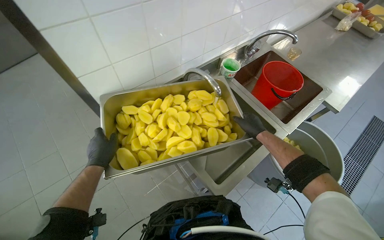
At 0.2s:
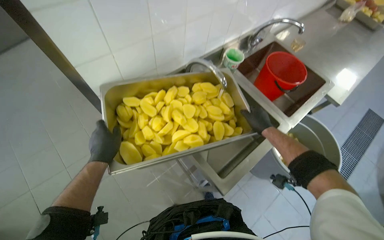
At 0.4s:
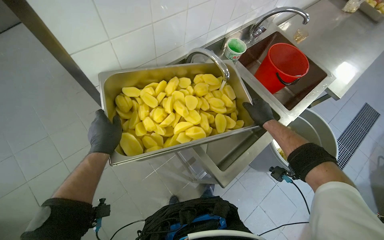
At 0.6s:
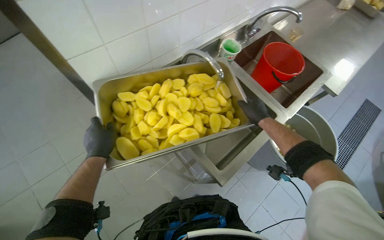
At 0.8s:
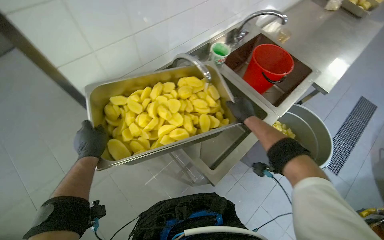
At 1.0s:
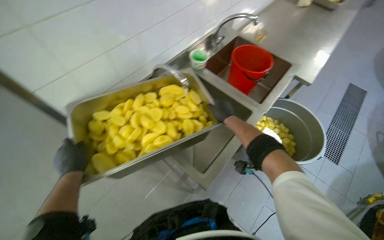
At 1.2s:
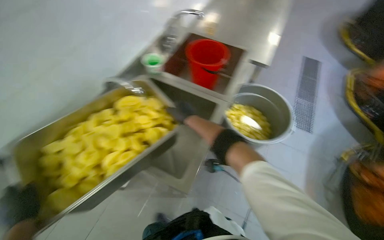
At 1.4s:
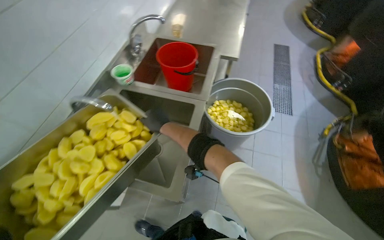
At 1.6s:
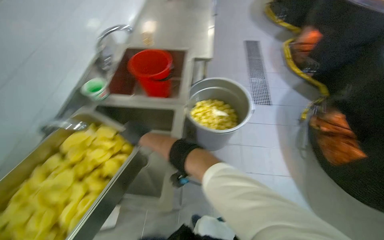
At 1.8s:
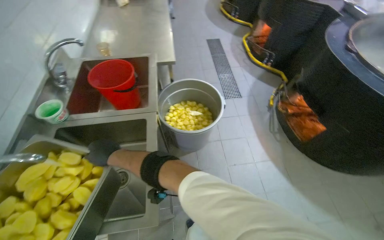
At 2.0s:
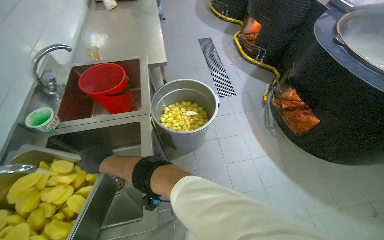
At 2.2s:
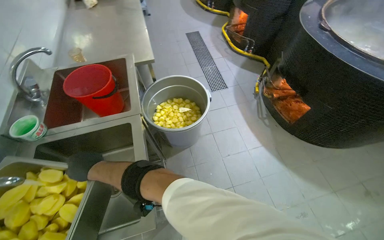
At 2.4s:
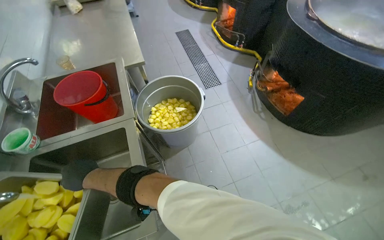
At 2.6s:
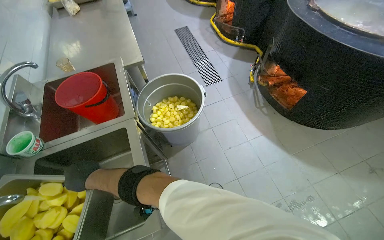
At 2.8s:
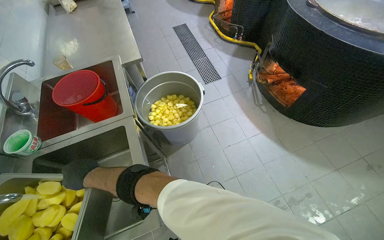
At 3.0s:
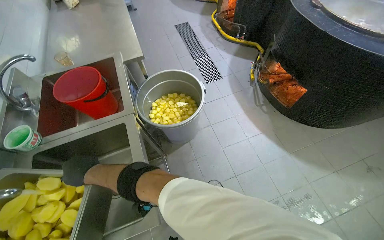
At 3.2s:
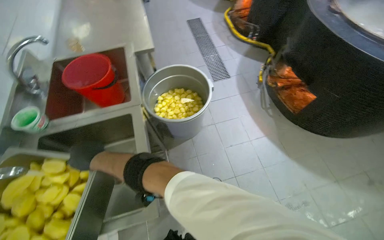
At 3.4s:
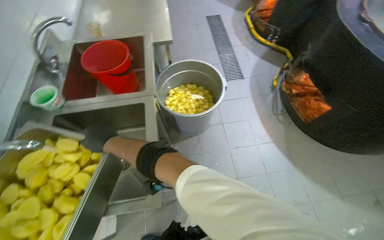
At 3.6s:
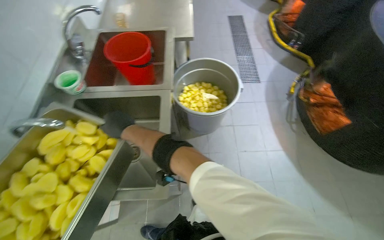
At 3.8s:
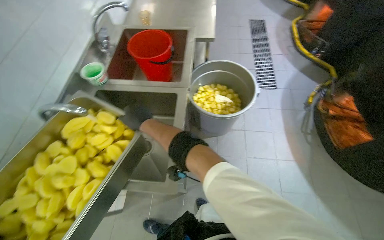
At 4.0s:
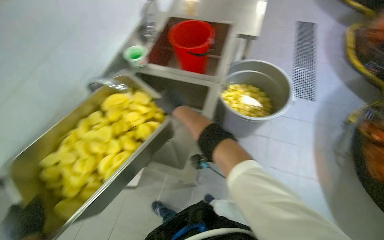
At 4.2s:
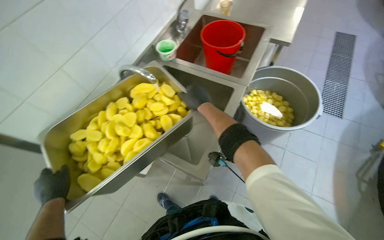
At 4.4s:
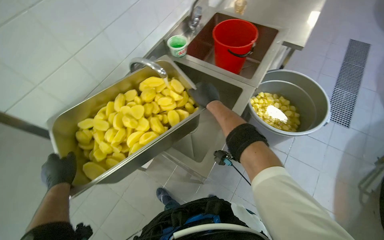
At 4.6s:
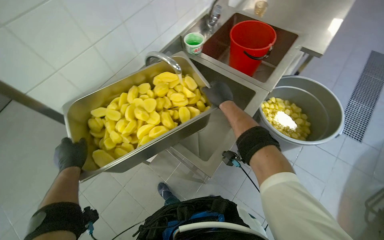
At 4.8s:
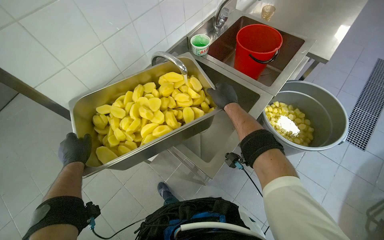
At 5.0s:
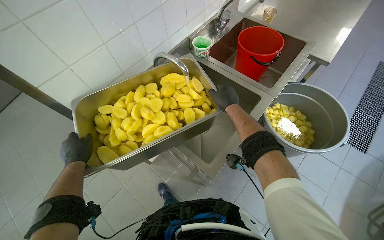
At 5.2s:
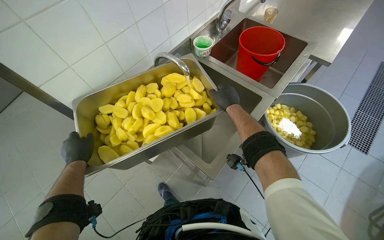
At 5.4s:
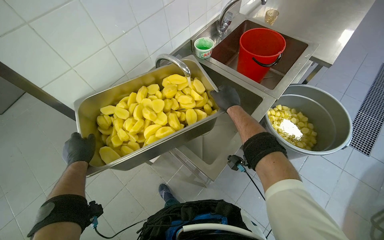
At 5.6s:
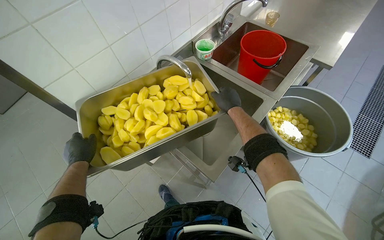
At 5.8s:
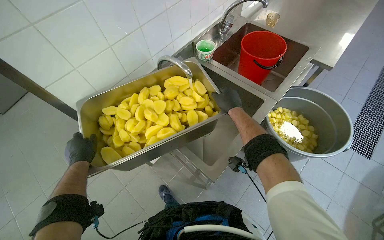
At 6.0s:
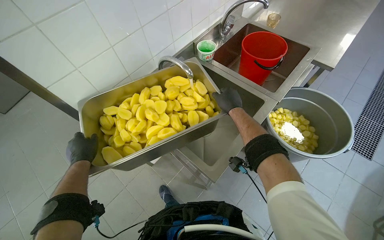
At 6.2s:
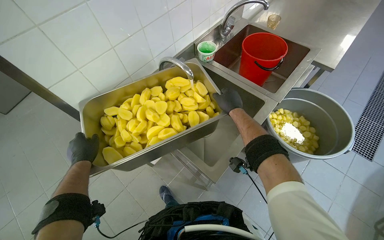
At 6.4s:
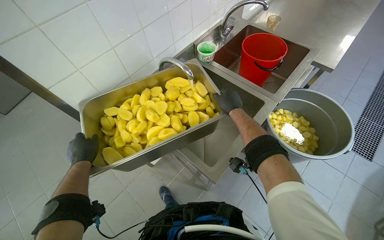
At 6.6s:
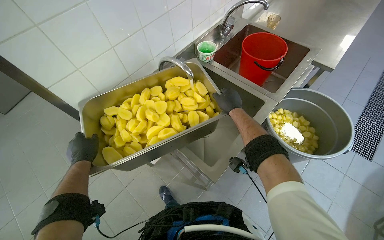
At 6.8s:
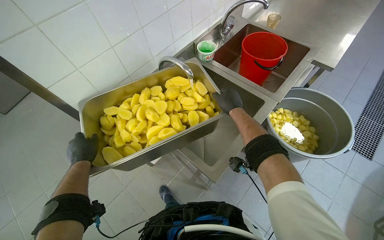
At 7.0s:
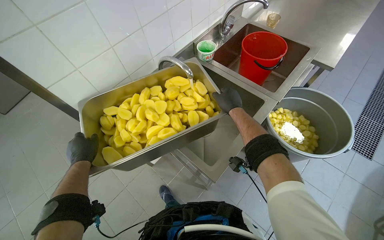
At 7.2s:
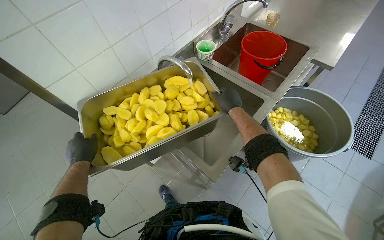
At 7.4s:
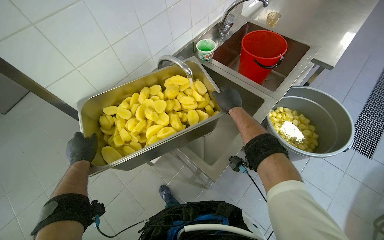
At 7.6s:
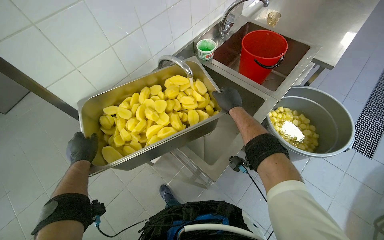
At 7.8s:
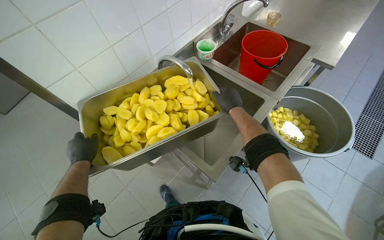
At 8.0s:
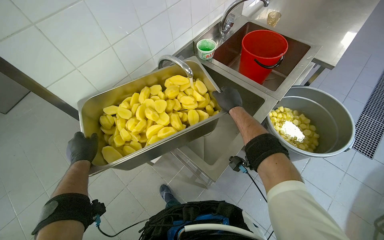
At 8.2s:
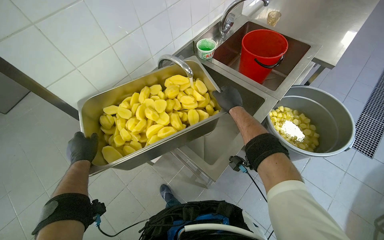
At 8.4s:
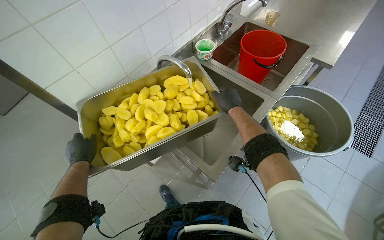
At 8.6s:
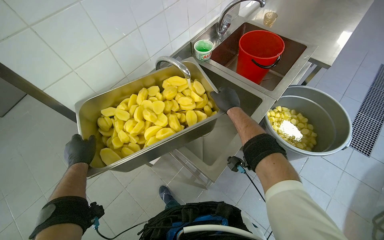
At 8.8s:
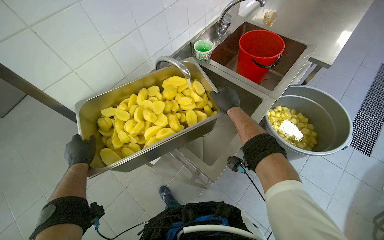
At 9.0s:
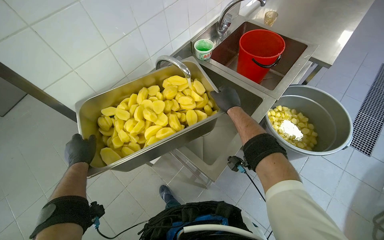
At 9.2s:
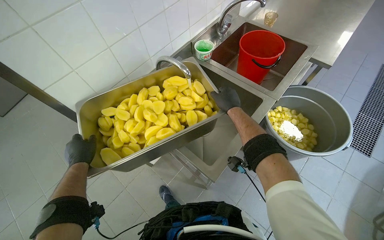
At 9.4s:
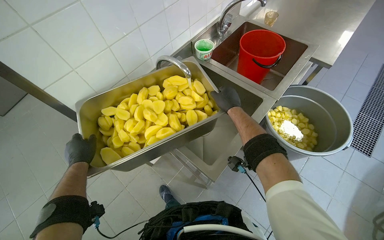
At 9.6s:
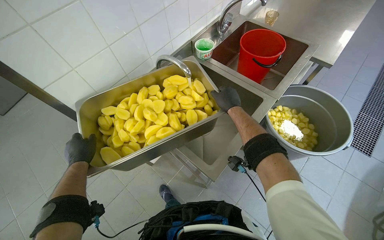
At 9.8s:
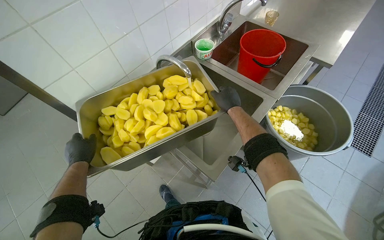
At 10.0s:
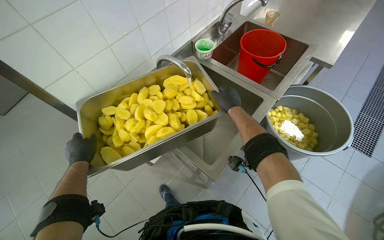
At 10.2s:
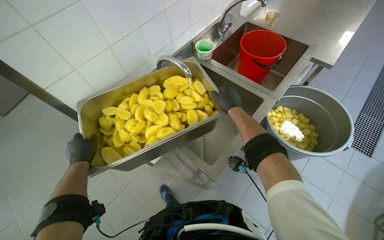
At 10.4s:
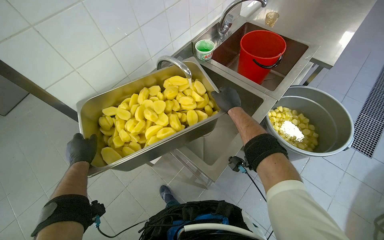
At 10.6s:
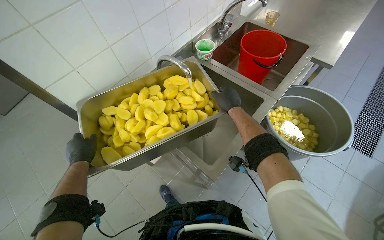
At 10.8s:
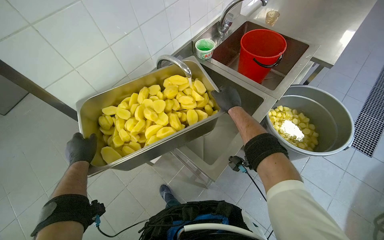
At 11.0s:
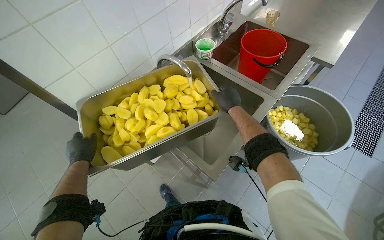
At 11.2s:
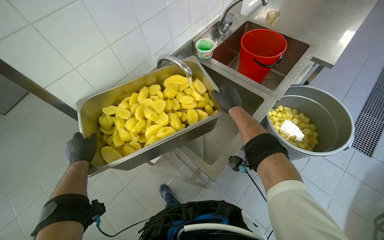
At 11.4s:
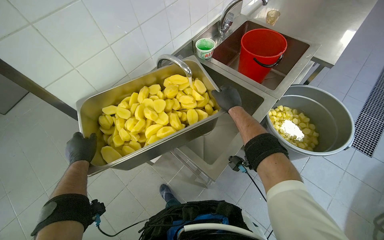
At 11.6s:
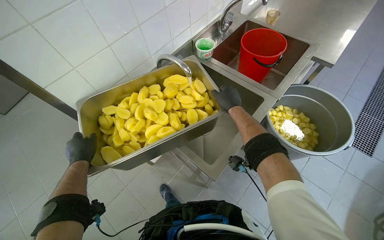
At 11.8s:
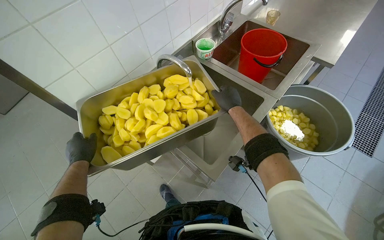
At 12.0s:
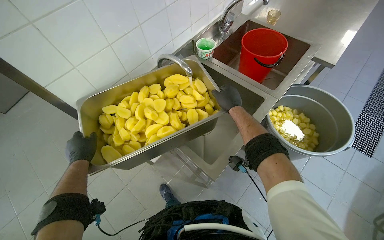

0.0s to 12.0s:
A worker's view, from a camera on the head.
Job: preparing food.
The whole recording: Rinsing cut potatoes in sink. The worker rinses cut potatoes in a metal tray under running water in the sink.
0.0s to 1.6s: The wearer's head swings approximately 45 degrees to the right.
1.6s to 3.0s: The wearer's head swings roughly 25 degrees to the right.
3.0s to 4.4s: The wearer's head swings some 55 degrees to the left.
6.0s to 7.6s: The hands make small movements and keep their place.
7.6s to 12.0s: Neither hand changes place.

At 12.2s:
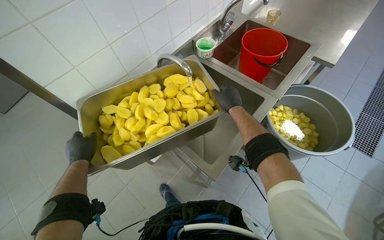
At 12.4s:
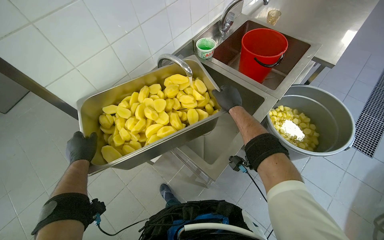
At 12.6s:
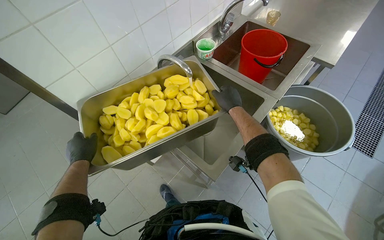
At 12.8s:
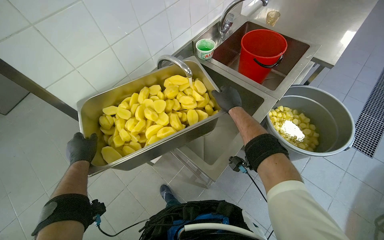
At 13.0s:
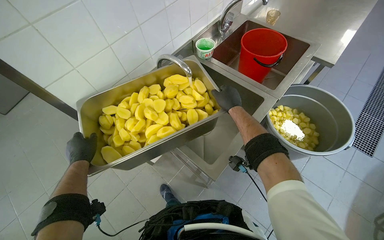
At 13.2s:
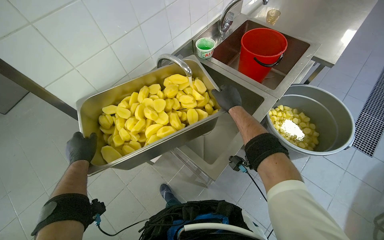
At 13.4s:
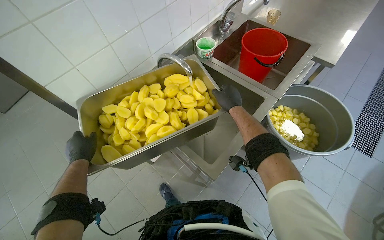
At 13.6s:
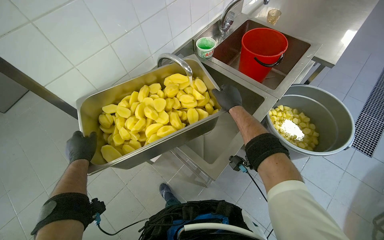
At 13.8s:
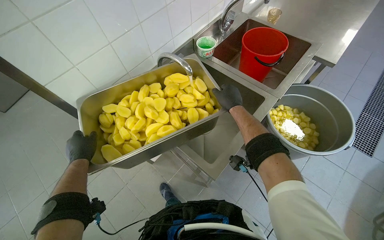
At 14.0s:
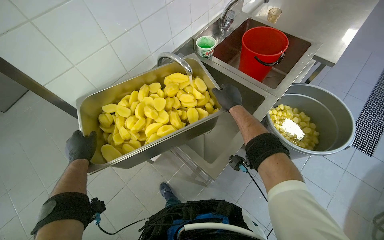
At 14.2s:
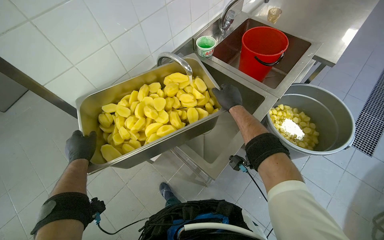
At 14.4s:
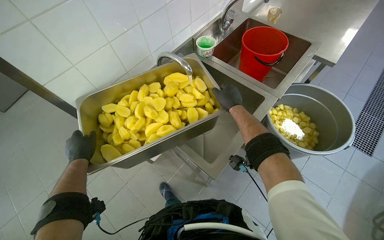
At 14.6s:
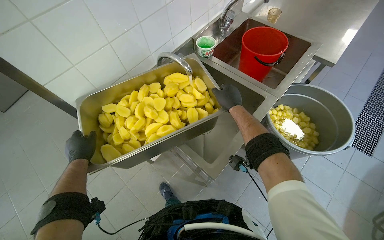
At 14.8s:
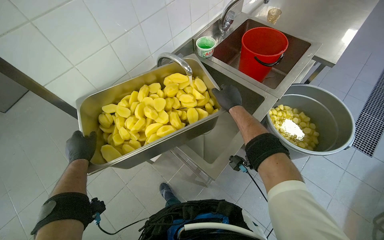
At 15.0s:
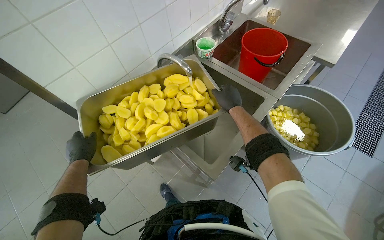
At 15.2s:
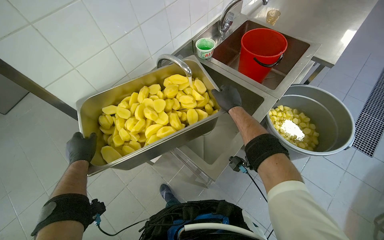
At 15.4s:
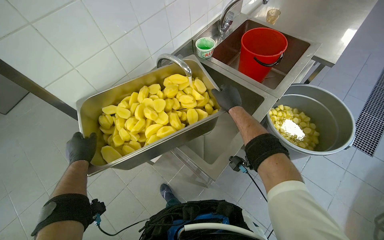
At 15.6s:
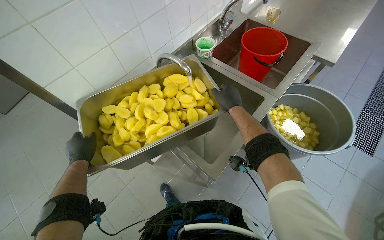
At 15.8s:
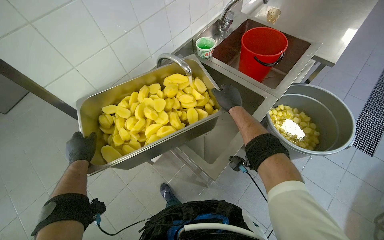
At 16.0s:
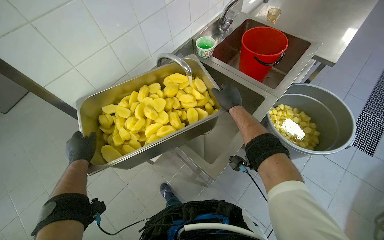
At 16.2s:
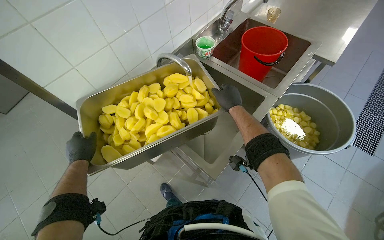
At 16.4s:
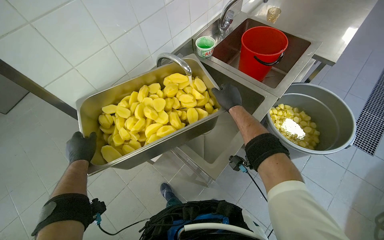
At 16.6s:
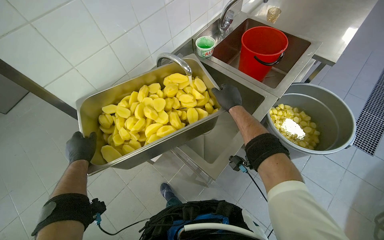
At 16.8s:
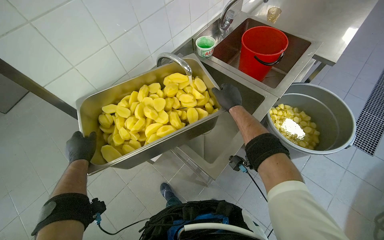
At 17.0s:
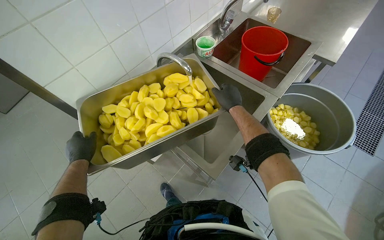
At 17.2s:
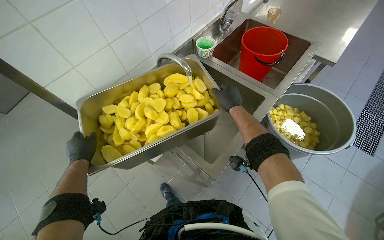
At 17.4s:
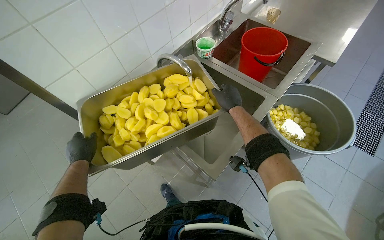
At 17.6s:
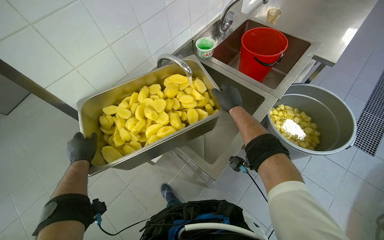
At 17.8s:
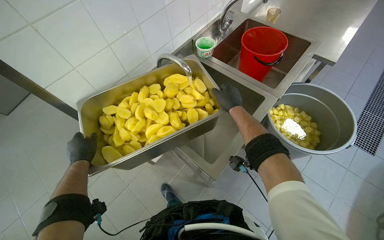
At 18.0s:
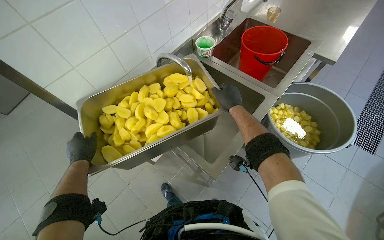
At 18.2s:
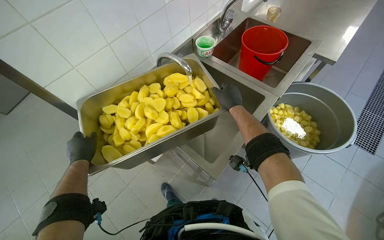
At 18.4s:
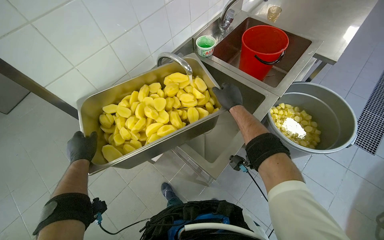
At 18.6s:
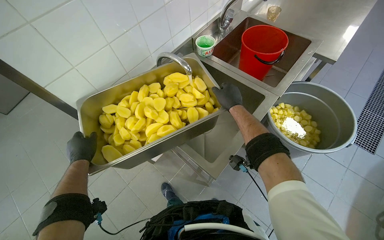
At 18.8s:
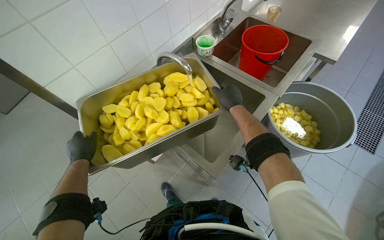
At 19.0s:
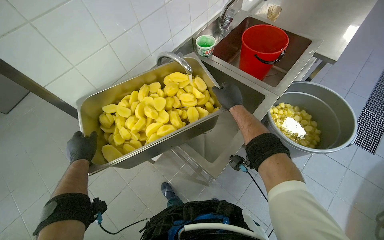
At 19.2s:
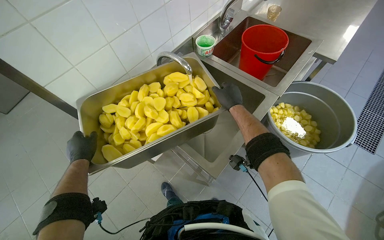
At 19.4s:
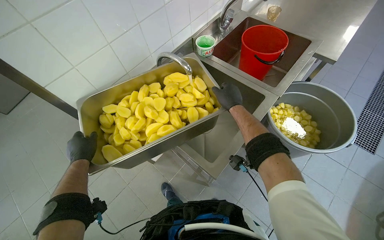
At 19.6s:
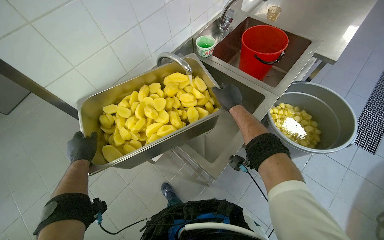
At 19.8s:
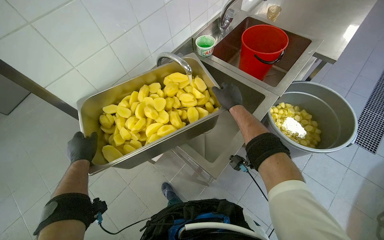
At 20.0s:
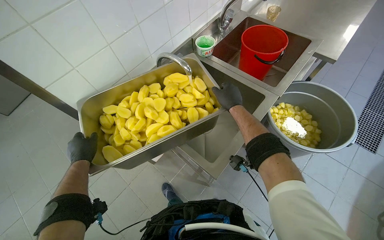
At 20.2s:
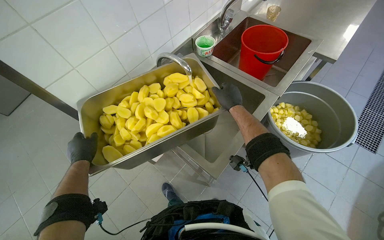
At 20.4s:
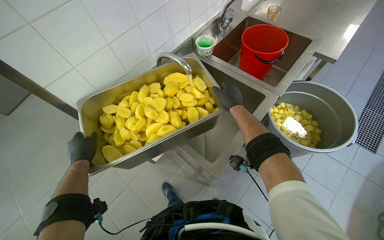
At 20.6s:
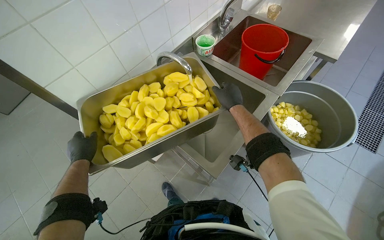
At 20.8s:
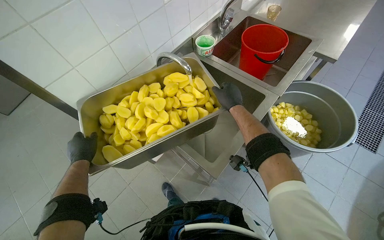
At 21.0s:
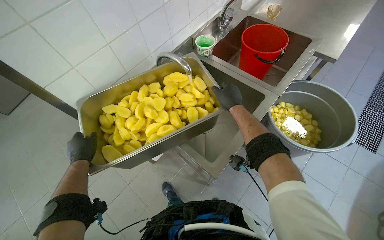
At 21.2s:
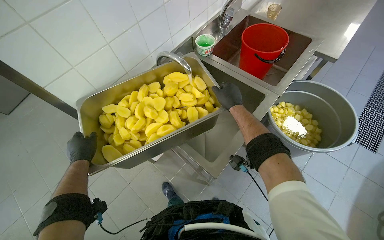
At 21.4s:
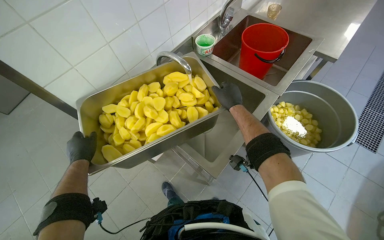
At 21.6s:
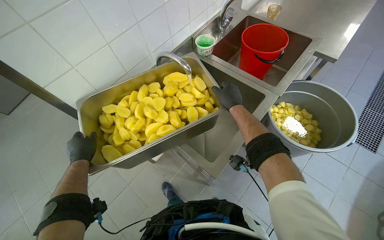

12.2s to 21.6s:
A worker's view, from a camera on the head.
Job: preparing food.
The whole recording: Rinsing cut potatoes in sink. The worker rinses cut potatoes in a metal tray under running water in the sink.
12.2s to 17.0s: Neither hand changes place.
17.0s to 18.4s: The hands stay in one place.
18.4s to 20.0s: The hands make small movements and keep their place.
20.0s to 21.6s: The hands stay in one place.
